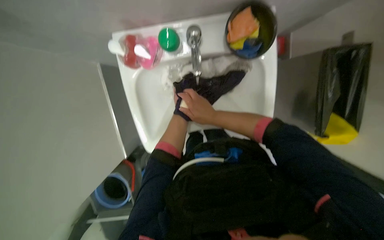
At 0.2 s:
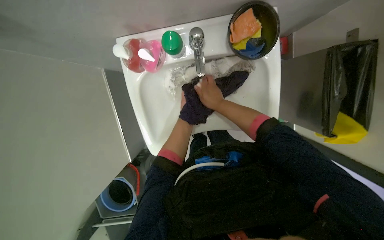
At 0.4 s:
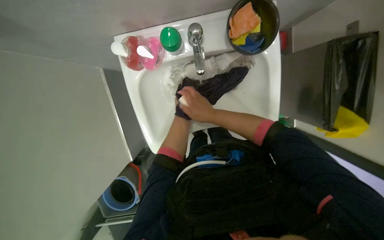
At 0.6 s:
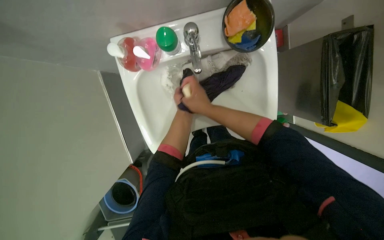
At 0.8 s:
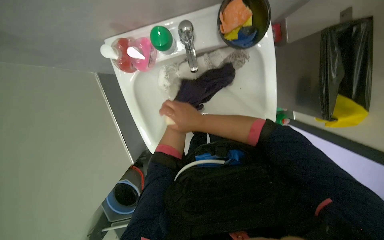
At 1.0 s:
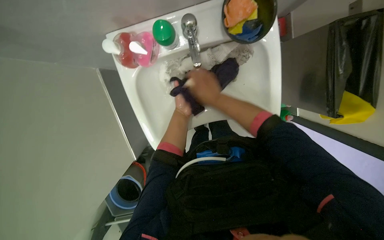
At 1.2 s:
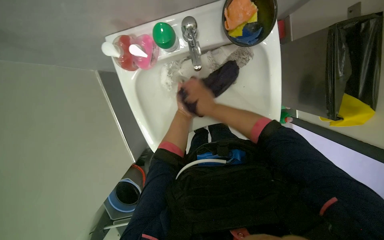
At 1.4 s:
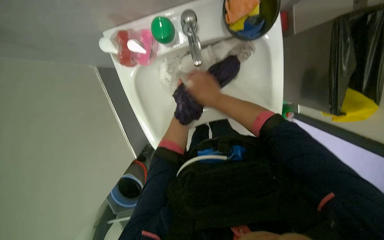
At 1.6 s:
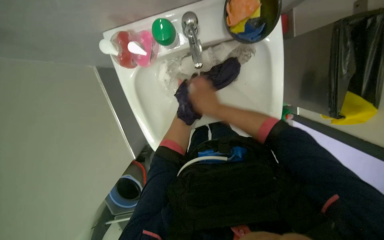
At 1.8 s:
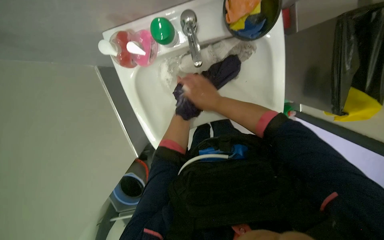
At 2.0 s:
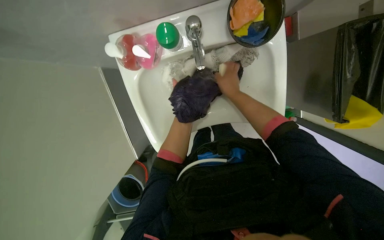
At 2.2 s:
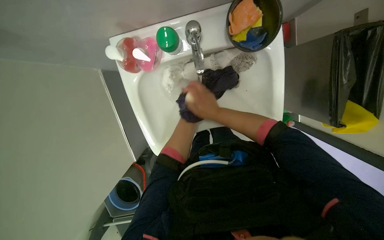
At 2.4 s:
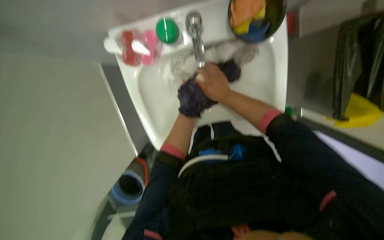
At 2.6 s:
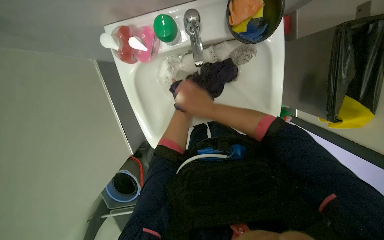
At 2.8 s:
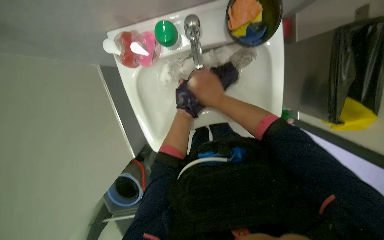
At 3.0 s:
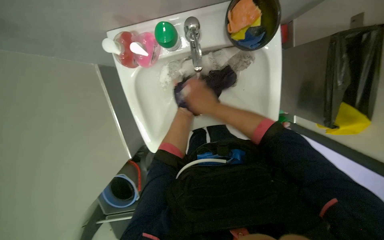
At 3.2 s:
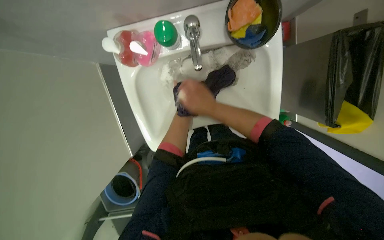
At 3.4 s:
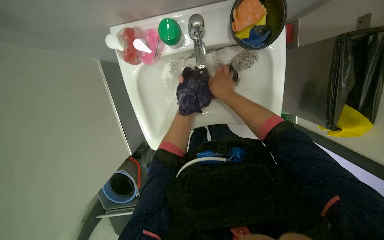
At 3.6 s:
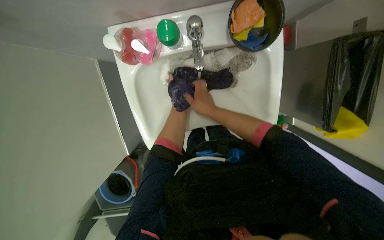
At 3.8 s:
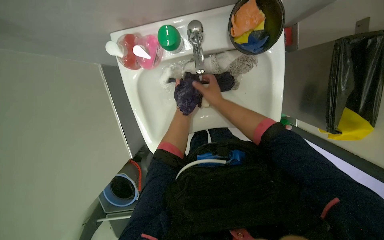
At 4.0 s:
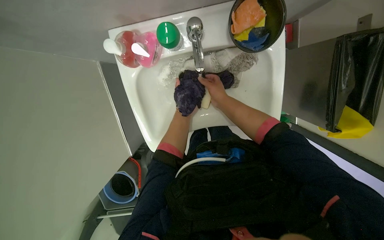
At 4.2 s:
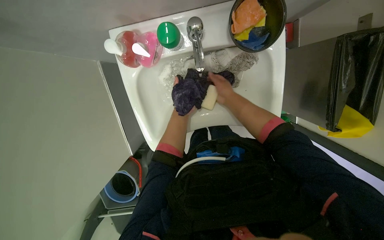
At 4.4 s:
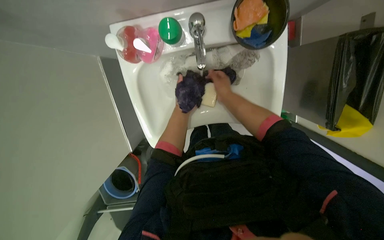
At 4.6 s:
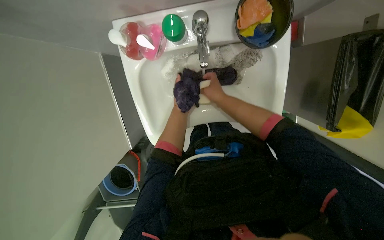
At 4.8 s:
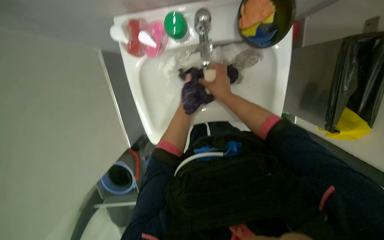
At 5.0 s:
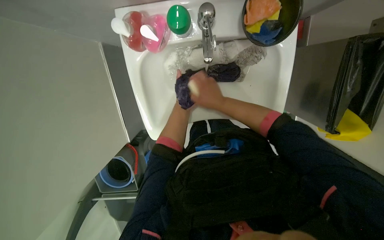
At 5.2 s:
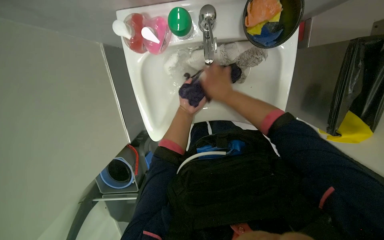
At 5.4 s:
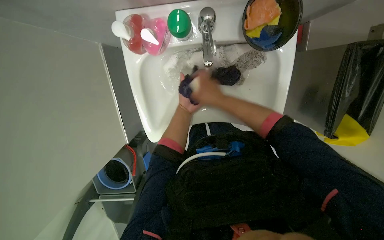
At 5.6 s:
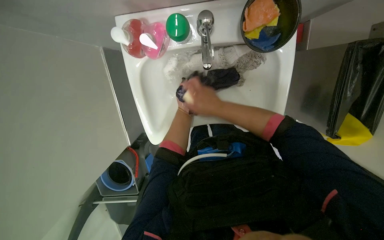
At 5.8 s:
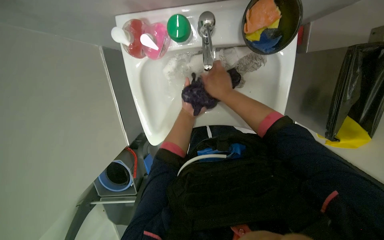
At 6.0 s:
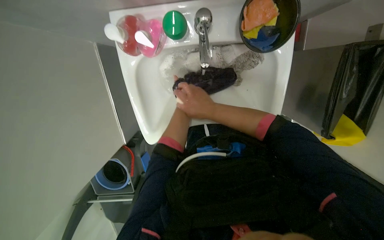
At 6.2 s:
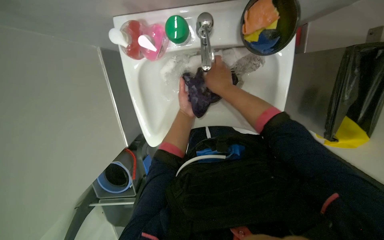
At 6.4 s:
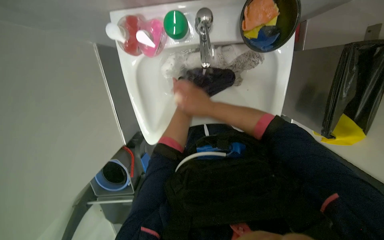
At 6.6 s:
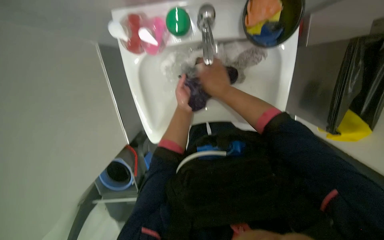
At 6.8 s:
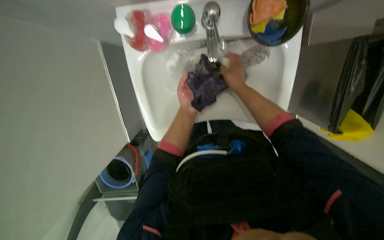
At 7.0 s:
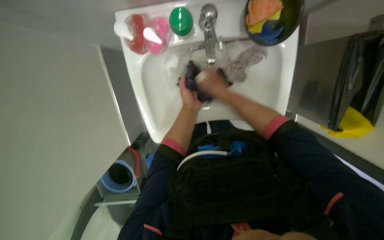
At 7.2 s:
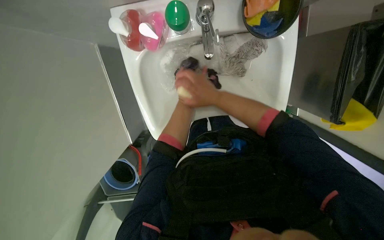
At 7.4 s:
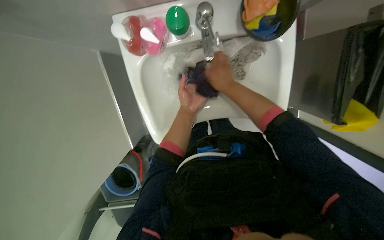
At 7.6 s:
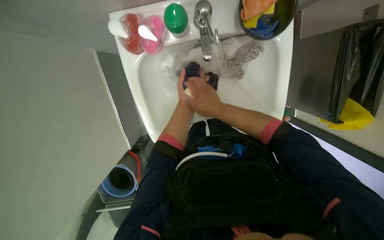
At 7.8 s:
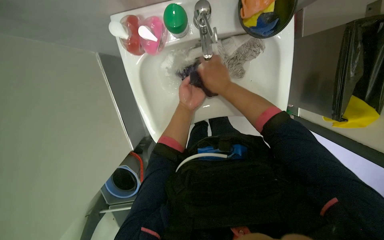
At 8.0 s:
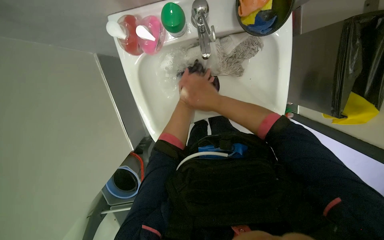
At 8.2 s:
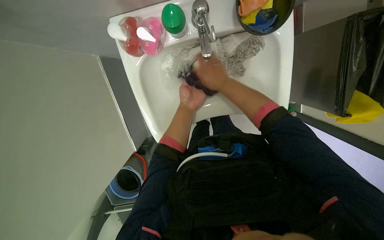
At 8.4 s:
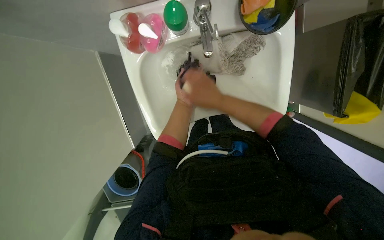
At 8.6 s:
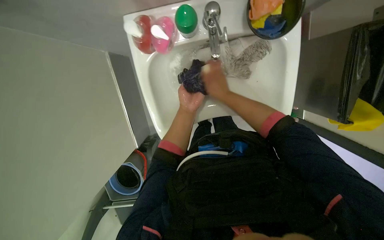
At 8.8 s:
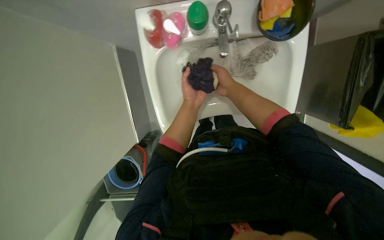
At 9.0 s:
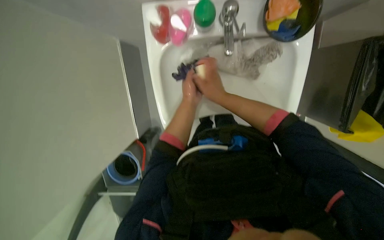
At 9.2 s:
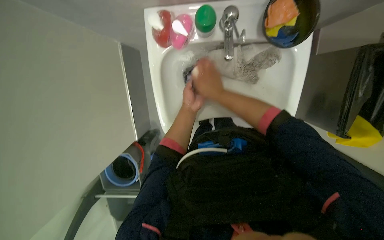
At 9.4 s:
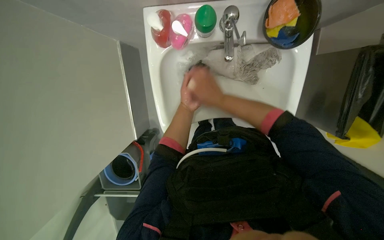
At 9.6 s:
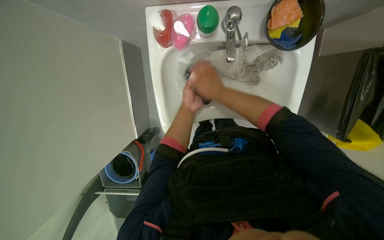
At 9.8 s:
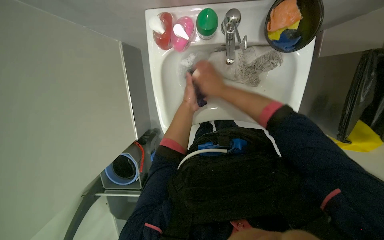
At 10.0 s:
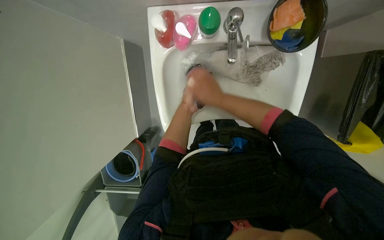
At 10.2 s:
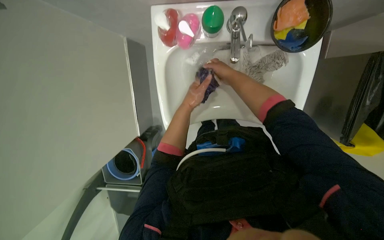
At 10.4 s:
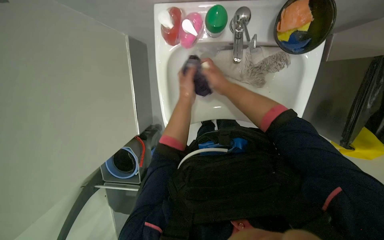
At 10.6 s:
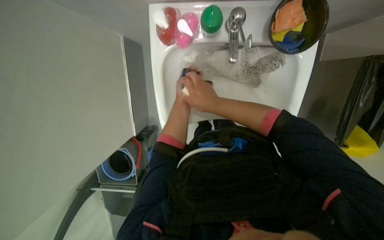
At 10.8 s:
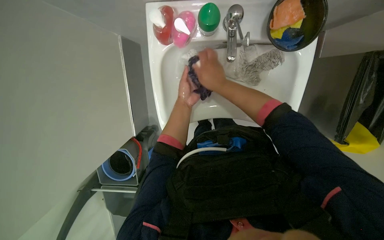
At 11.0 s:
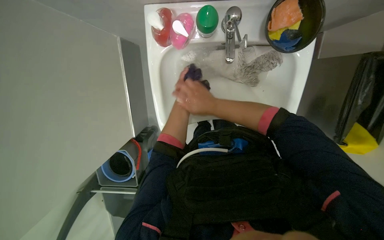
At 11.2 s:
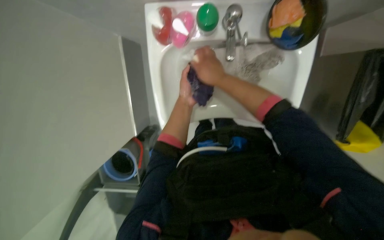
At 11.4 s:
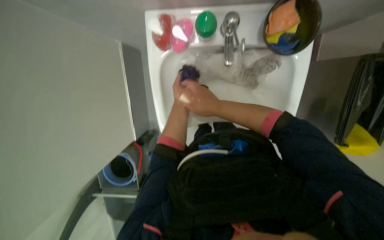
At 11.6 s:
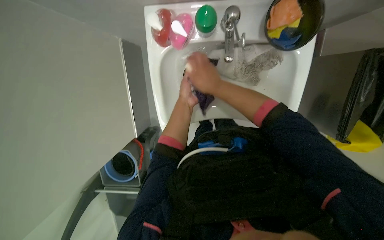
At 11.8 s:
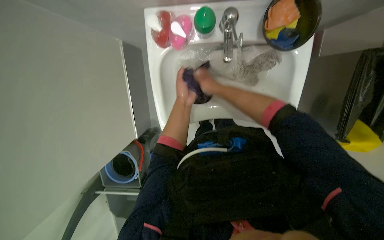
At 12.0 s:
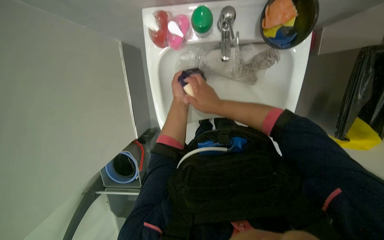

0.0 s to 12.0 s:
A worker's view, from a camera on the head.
Job: preparing cleaning supplies.
The whole recording: Washing cloths in sink. The worker washes a purple cloth in the sink, scrubbing and rinsing it.
4.4 to 6.0 s: The right hand travels nearer to the camera by roughly 15 cm.

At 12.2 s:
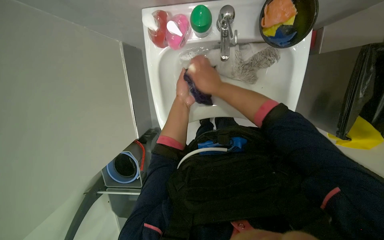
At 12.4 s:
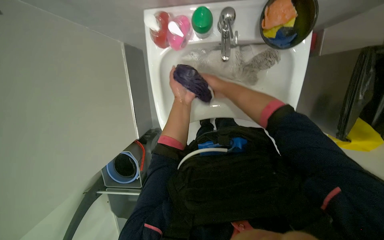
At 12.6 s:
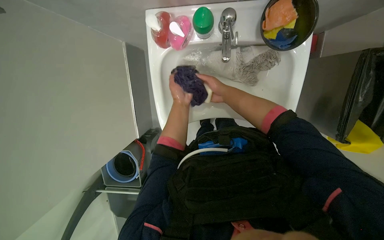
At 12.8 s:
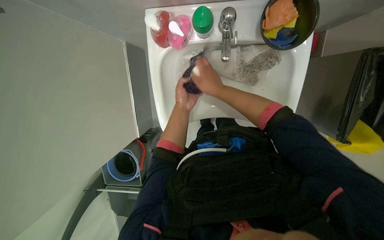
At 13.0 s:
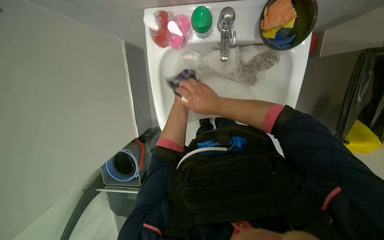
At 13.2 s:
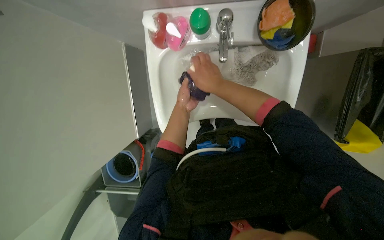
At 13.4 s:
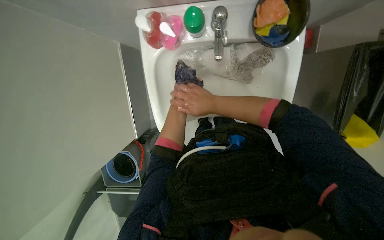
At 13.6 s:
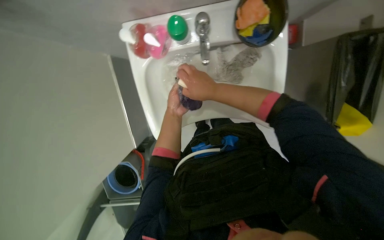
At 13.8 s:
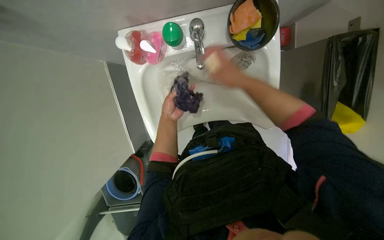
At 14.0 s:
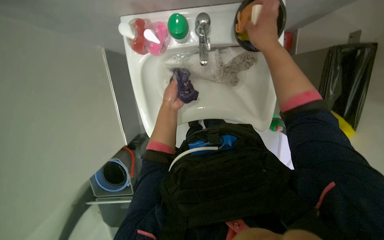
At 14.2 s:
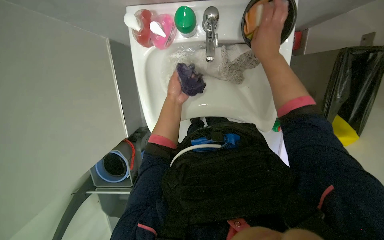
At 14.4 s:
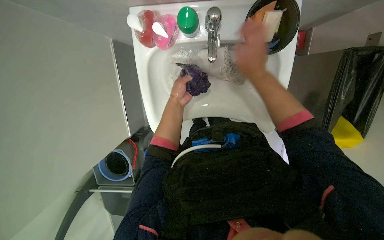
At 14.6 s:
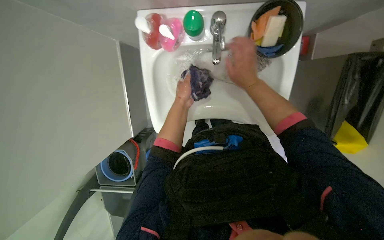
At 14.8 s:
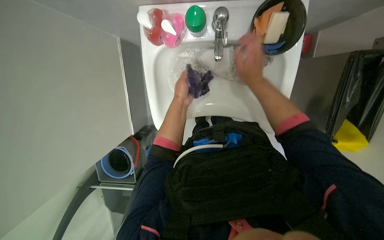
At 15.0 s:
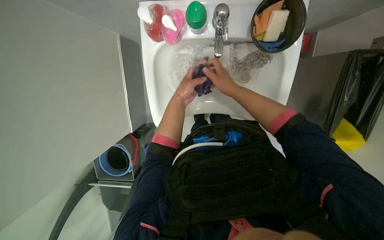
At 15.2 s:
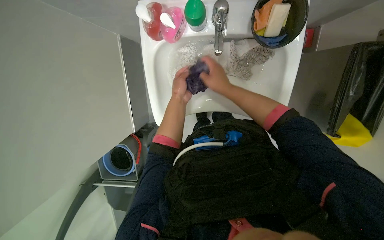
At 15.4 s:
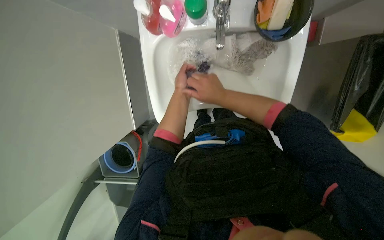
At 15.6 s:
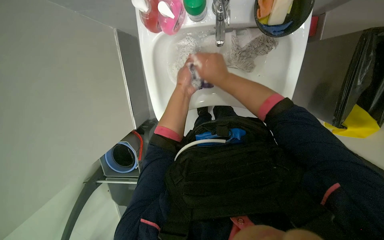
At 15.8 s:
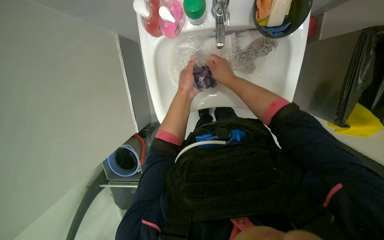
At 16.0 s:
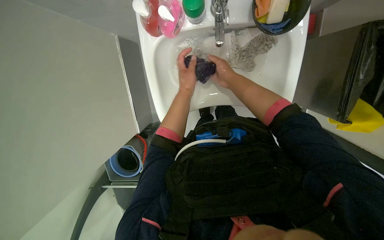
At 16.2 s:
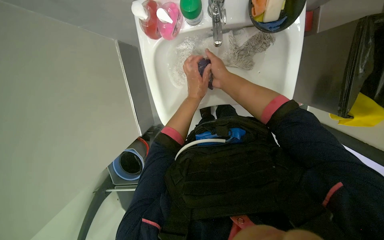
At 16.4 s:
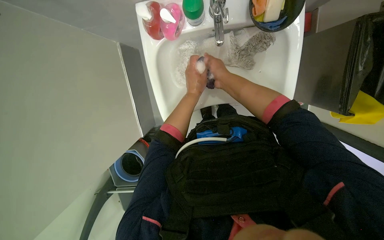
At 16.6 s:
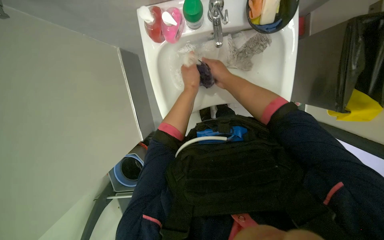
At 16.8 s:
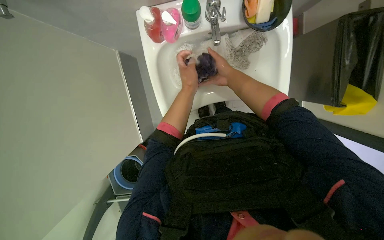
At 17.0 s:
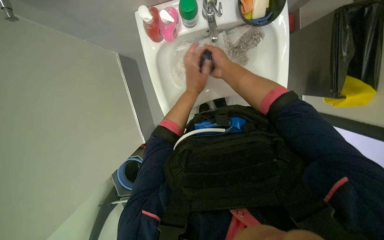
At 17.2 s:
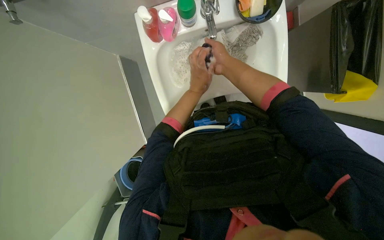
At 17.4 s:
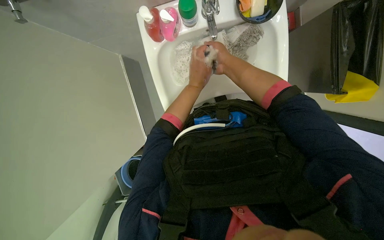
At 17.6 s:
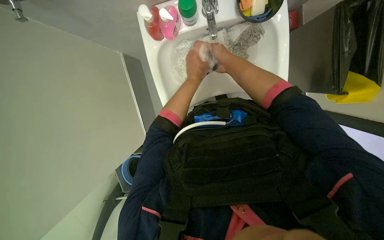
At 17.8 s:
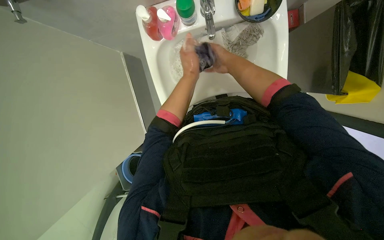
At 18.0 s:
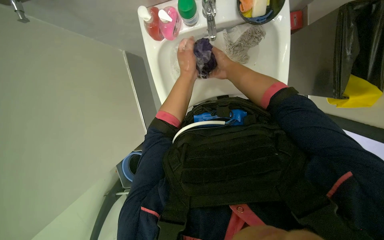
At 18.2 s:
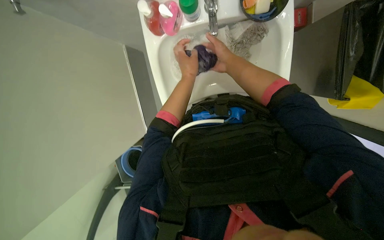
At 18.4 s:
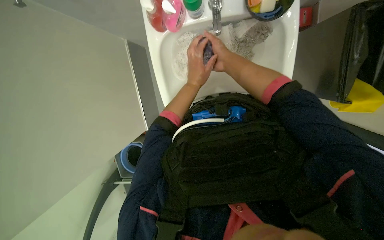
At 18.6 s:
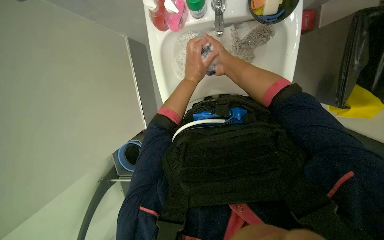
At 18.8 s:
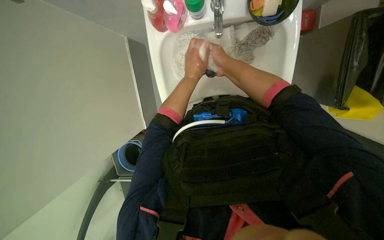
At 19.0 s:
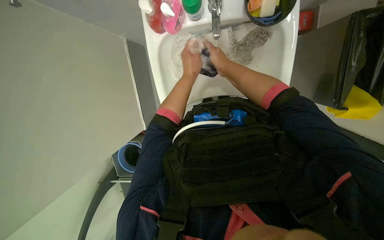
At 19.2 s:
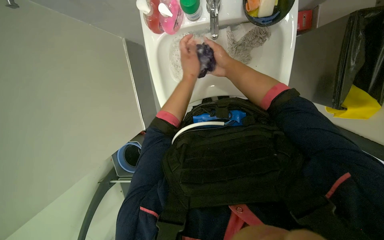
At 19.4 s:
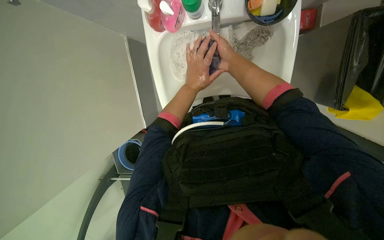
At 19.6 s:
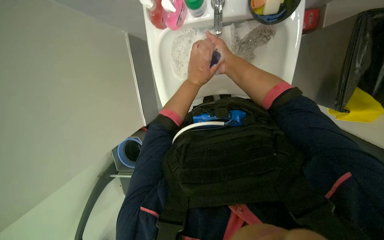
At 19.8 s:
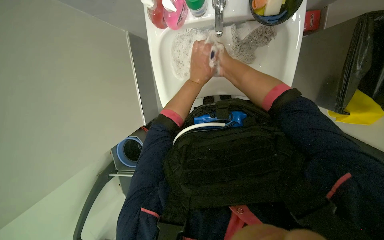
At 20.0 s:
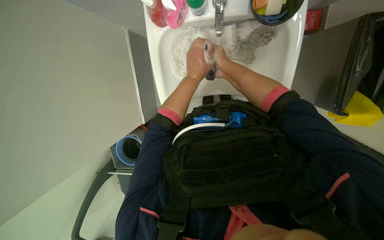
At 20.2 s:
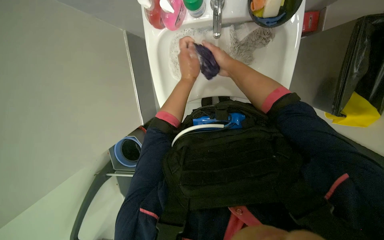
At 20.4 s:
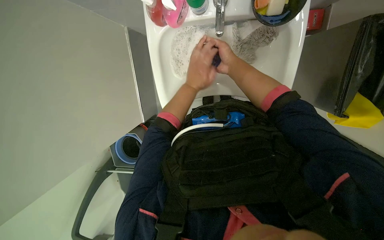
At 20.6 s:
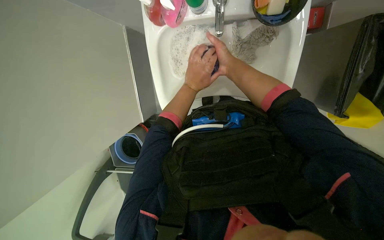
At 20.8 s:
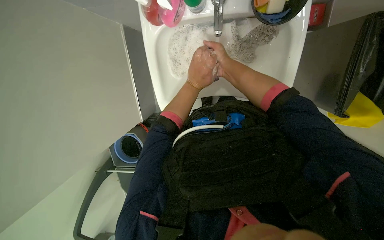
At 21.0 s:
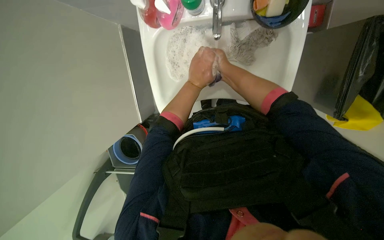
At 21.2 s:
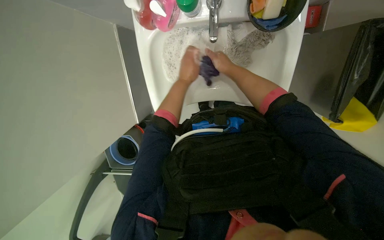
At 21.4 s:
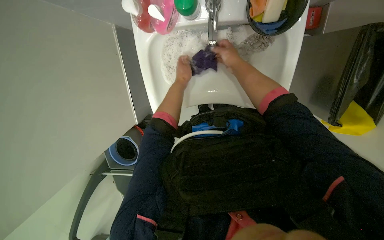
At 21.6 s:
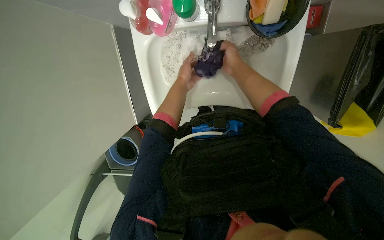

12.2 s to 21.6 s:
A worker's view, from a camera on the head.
Job: preparing cleaning supplies.
The whole recording: Washing cloths in sink. The worker washes a purple cloth in the sink, scrubbing and rinsing it.
12.2 to 13.8 s: The right hand is displaced to the right by approximately 10 cm.
15.4 to 17.0 s: The left hand goes nearer and farther, roughly 10 cm each way, reversing 2 times.
17.0 to 18.4 s: The hands make small movements and keep their place.
